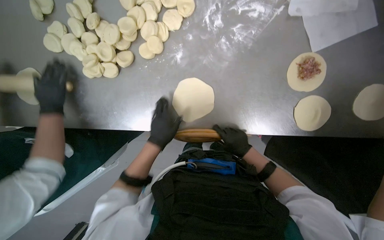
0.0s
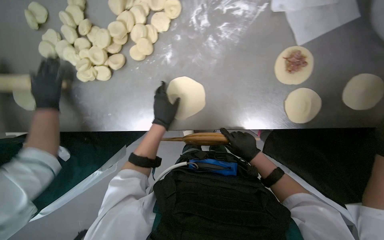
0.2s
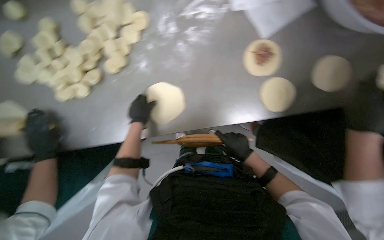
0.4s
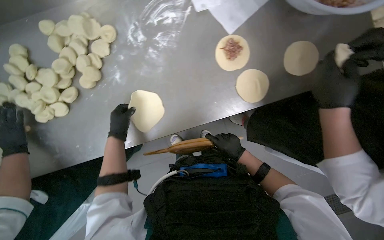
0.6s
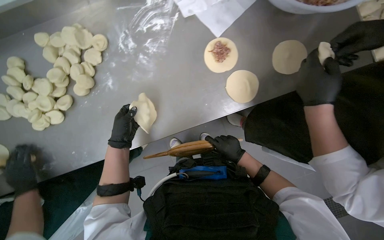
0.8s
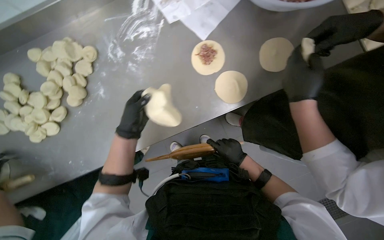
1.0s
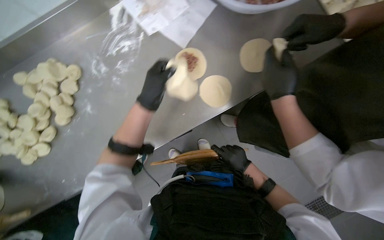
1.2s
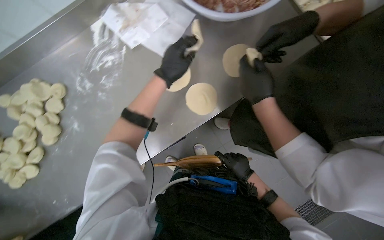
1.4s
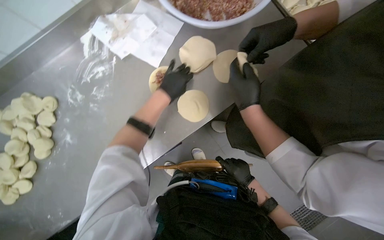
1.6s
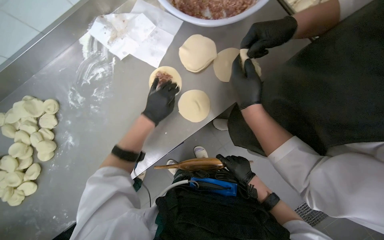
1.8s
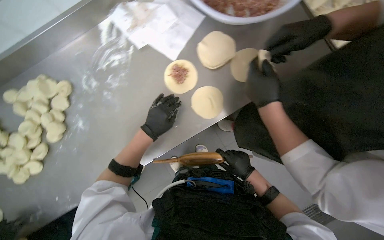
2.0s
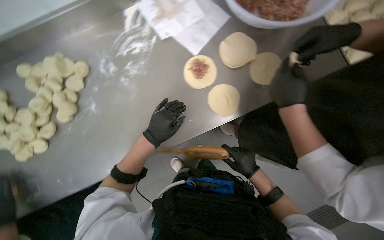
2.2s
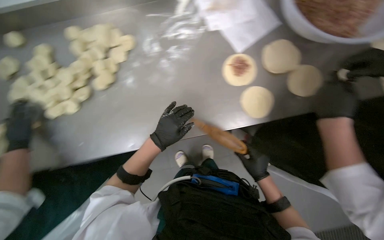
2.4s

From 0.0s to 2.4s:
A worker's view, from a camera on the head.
Job: preparing food.
The whole recording: Rolling dough circles. The worker uses a rolling pin to flatten small dough circles on the metal table.
From 0.0s to 1.2s: The scene turns approximately 30 degrees counterclockwise in the picture. The left hand shifts approximately 20 cm up the picture. Meanwhile the right hand shifts some 10 cm down the picture.

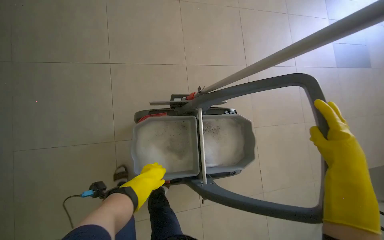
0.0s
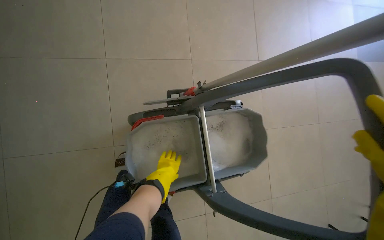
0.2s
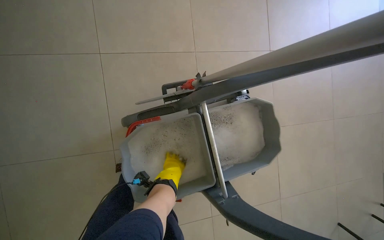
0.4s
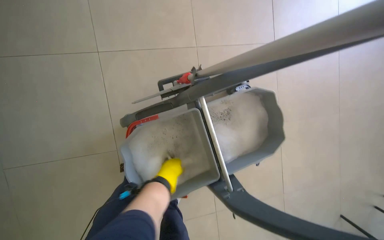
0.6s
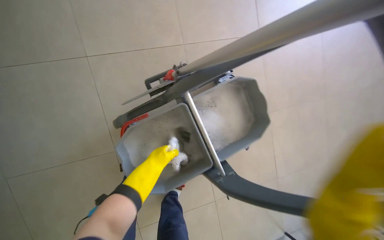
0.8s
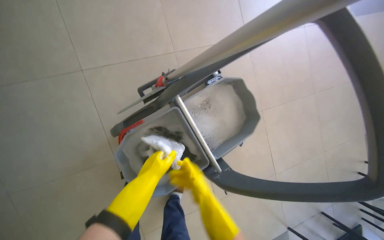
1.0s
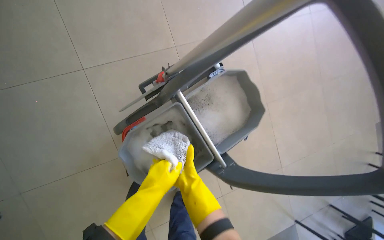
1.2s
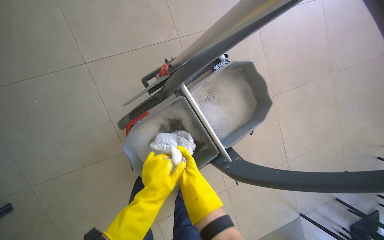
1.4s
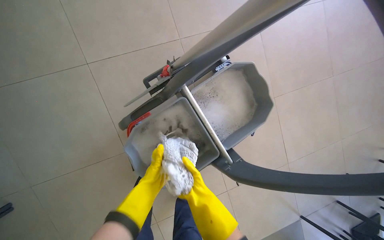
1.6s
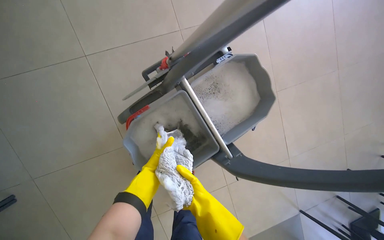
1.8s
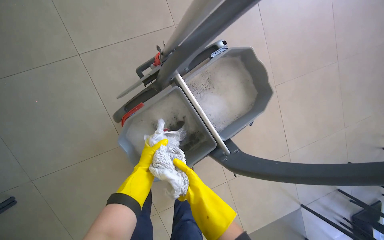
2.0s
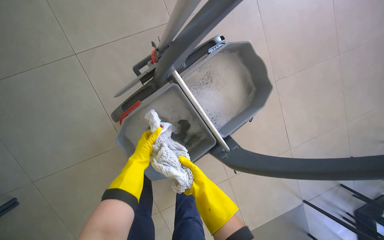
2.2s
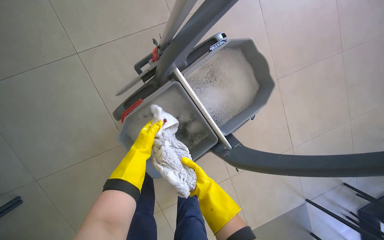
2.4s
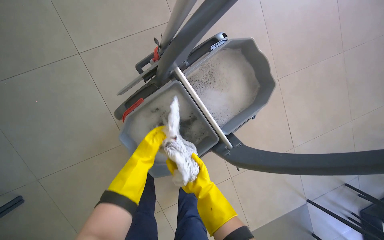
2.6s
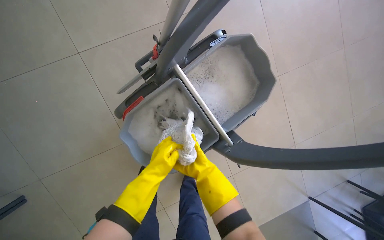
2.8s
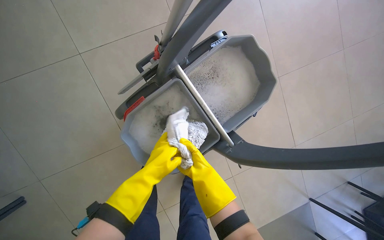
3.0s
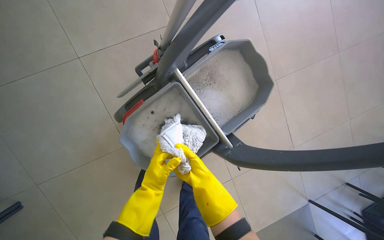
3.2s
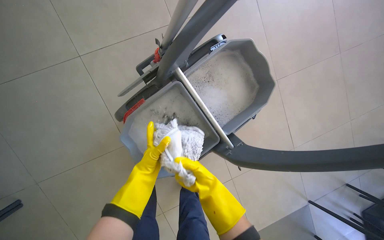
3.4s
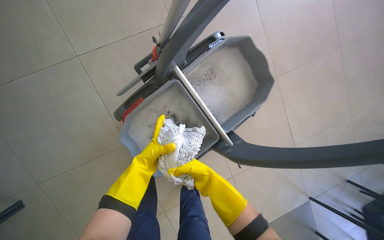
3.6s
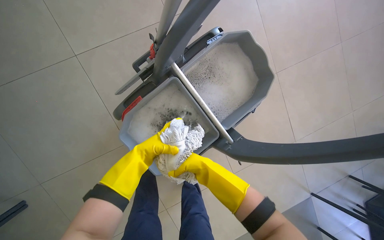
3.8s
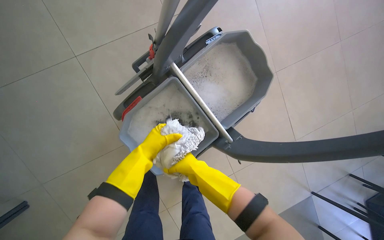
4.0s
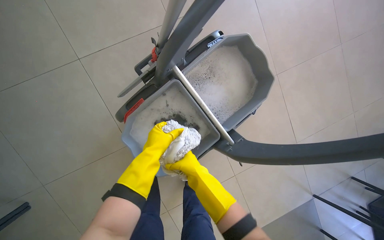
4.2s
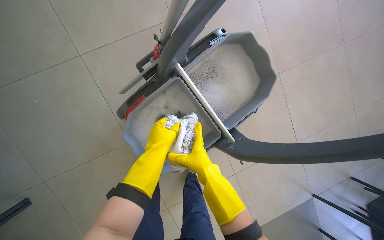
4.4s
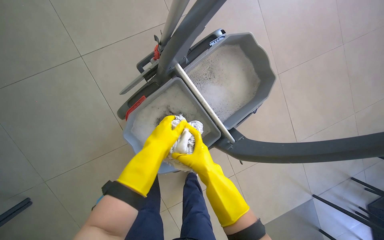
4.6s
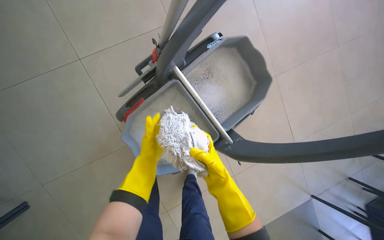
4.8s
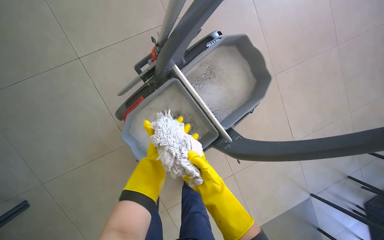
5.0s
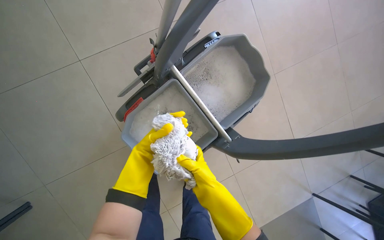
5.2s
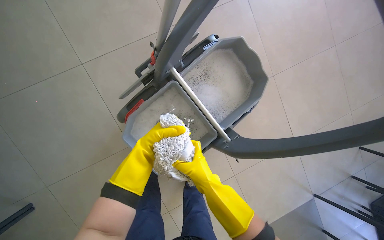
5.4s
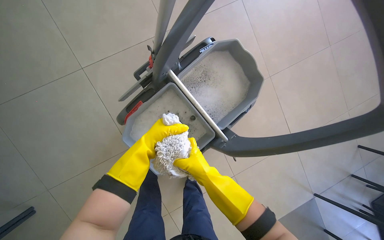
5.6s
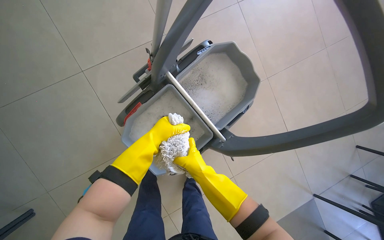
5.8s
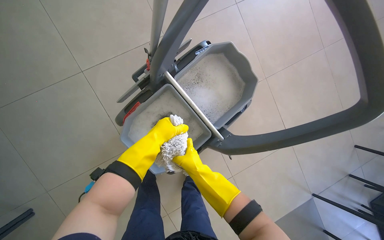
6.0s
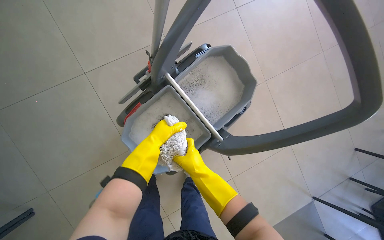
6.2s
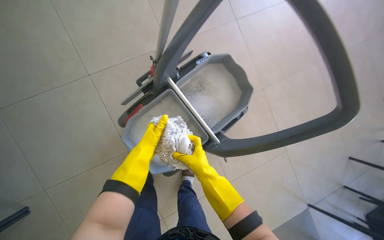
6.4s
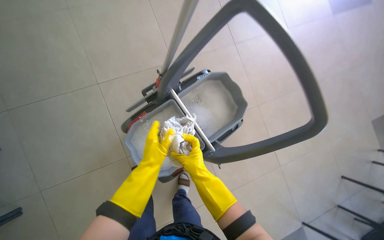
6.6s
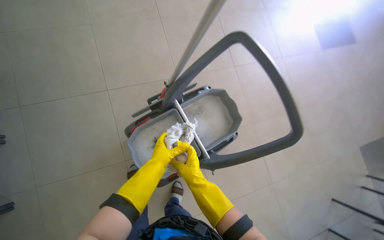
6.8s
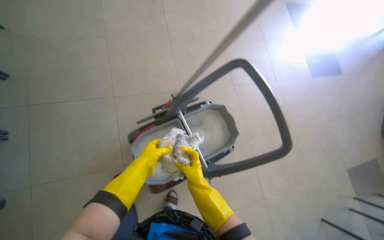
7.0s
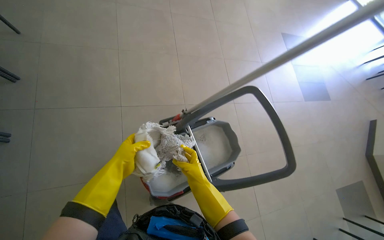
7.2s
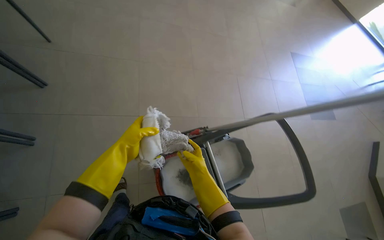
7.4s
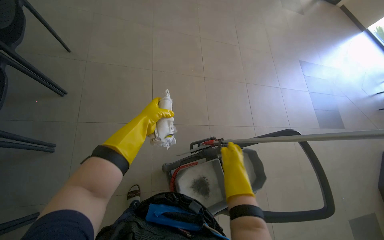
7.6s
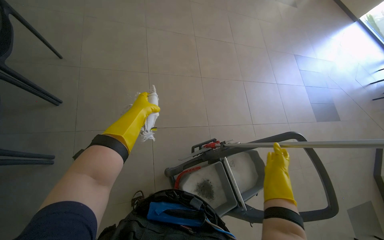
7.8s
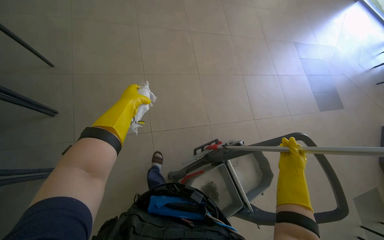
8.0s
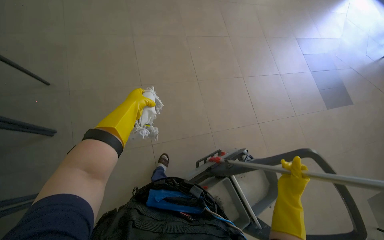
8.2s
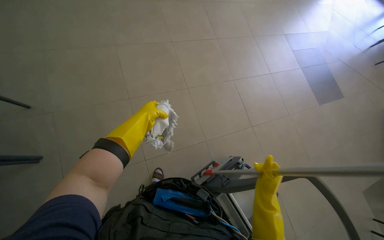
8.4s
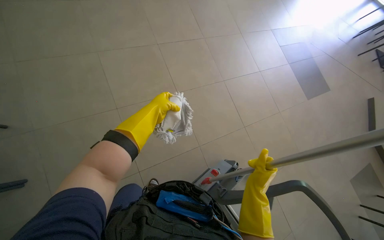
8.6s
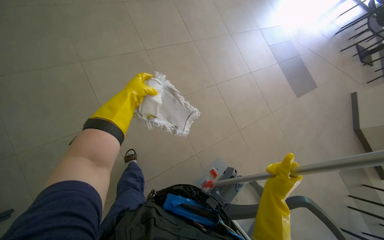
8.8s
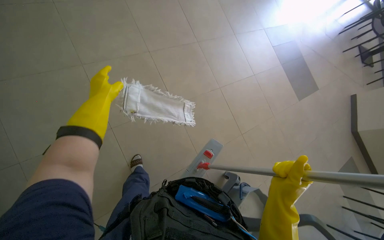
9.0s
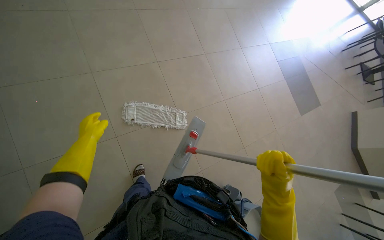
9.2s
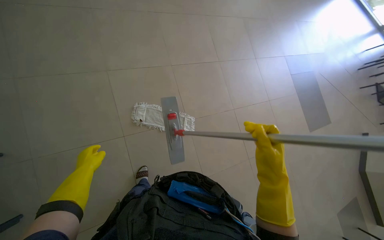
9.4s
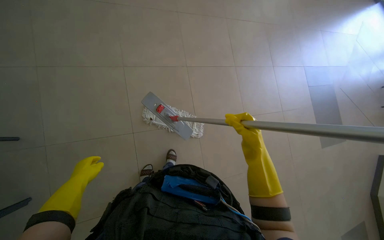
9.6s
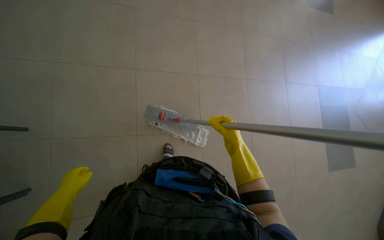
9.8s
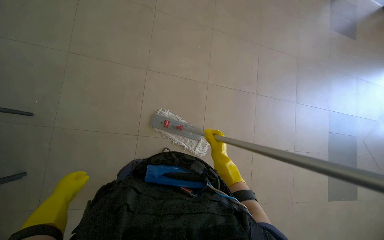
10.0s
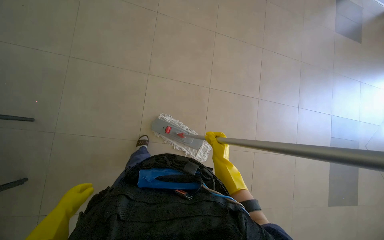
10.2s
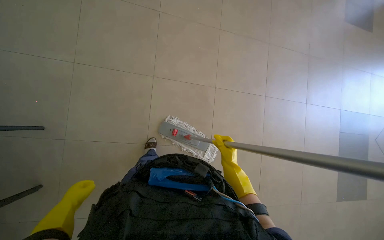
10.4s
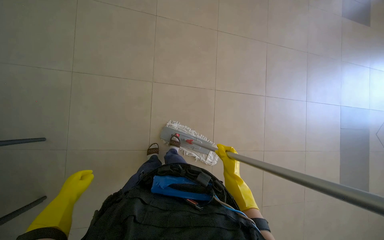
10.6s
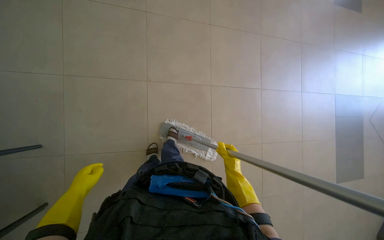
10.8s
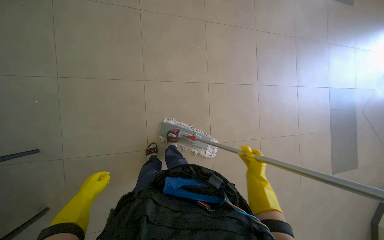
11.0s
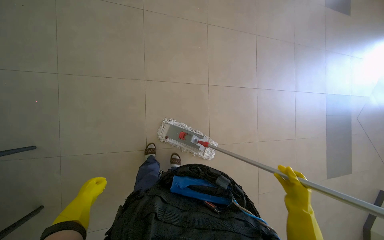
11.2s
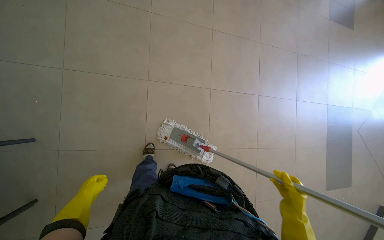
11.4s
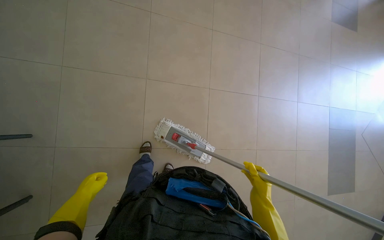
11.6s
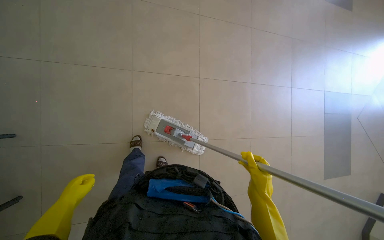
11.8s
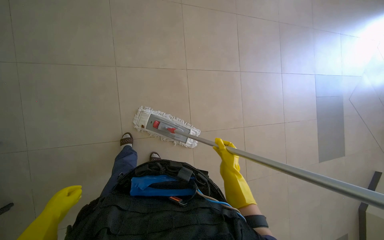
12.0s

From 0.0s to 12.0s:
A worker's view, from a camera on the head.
Job: mopping floor.
The whole recording: Mopping hallway floor. The worker mops the tiled floor in the hallway.
From 0.0s to 1.6s: The wearer looks about 20 degrees further downward. Everything in view rotates some 30 degrees counterclockwise.
From 4.4s to 6.0s: The left hand moves approximately 10 cm farther from the camera and comes back.
From 6.0s to 7.6s: The camera is carried some 50 cm. The wearer looks some 30 degrees further upward.
From 7.6s to 9.0s: The camera is carried about 60 cm.
From 9.0s to 10.4s: The left hand goes roughly 50 cm down the picture. Meanwhile the right hand goes roughly 25 cm farther from the camera.
From 10.4s to 12.0s: The right hand is displaced nearer to the camera by roughly 15 cm.

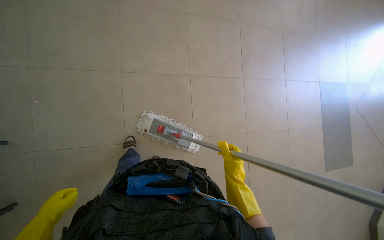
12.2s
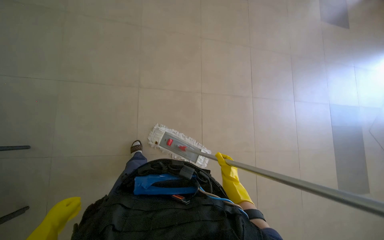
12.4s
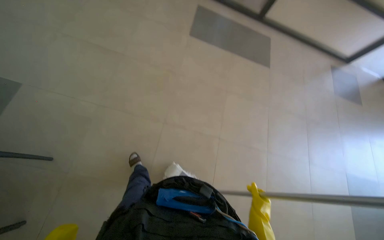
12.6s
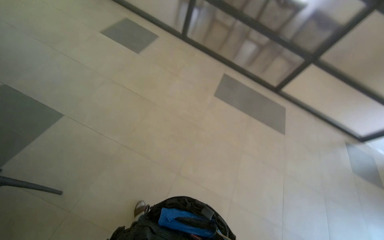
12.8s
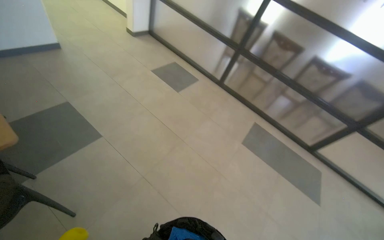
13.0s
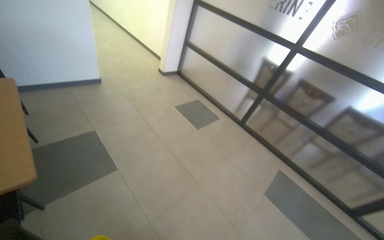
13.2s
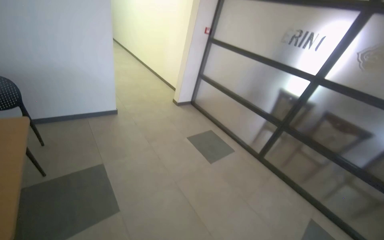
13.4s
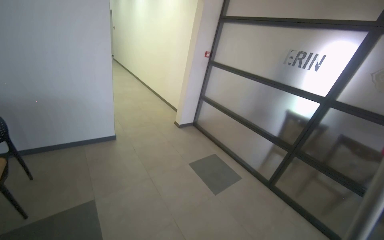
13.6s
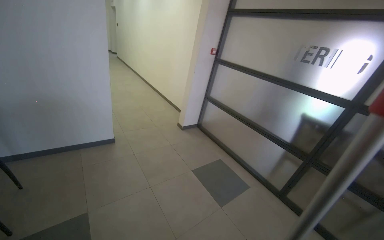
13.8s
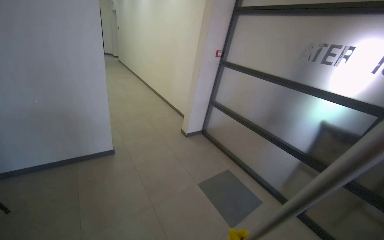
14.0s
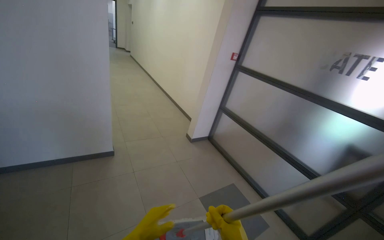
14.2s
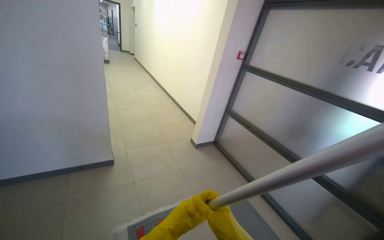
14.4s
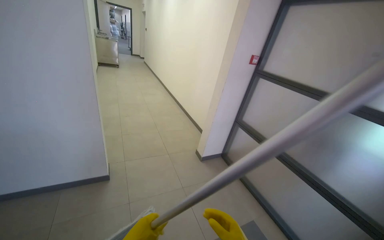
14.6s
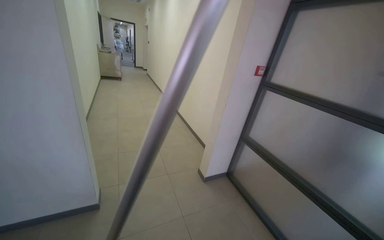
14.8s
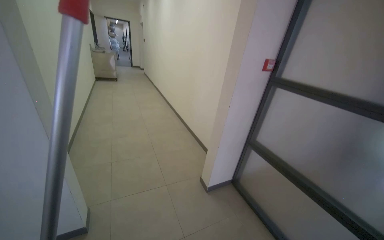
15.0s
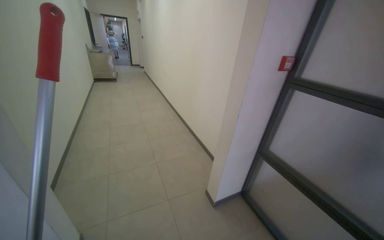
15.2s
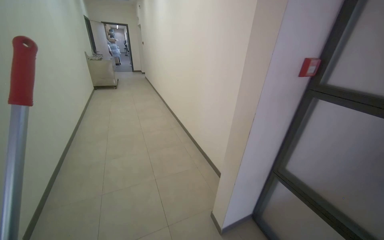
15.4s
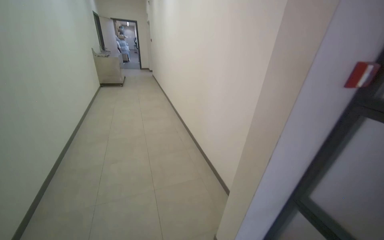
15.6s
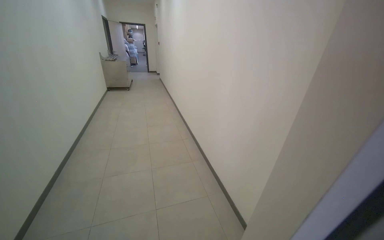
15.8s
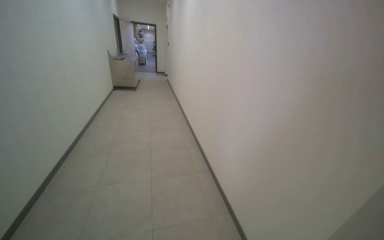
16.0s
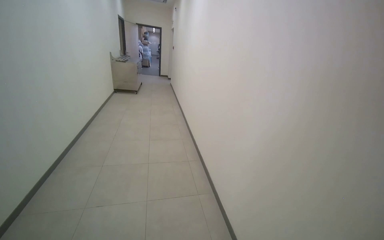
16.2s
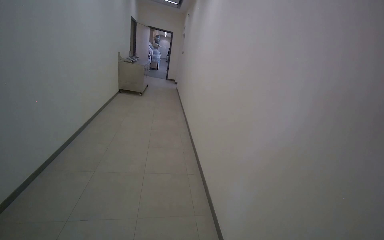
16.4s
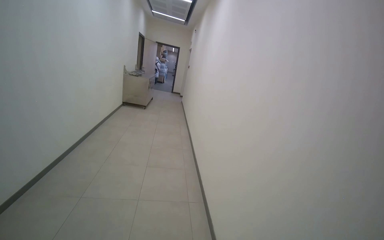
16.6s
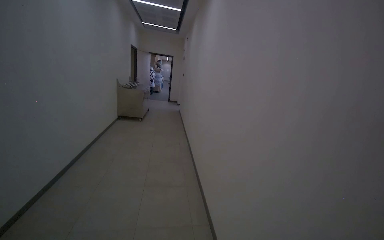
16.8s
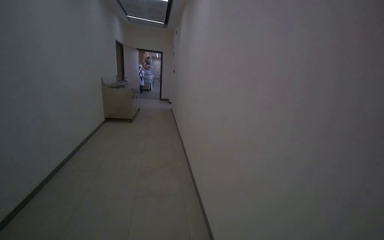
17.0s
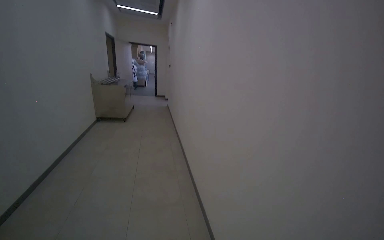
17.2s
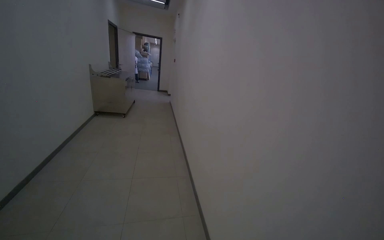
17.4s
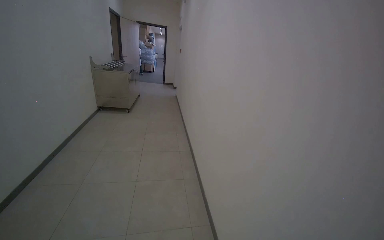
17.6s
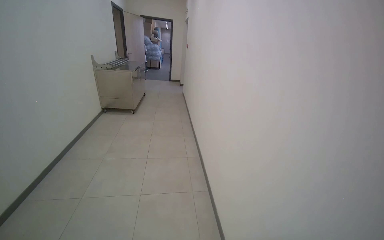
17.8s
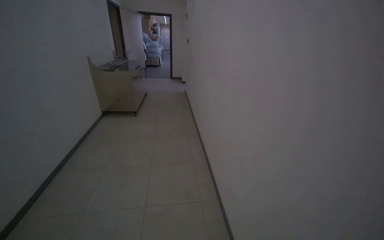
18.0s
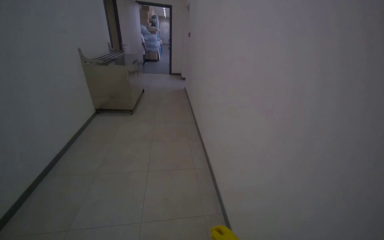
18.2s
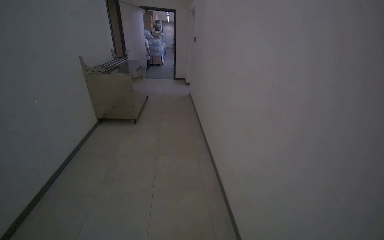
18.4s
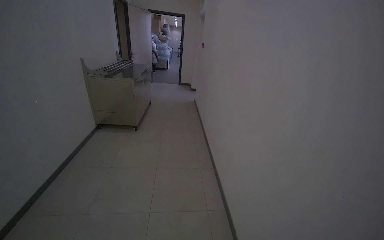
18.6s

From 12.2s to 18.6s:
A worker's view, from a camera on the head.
Job: mopping floor.
The whole recording: Mopping hallway floor. The worker mops the tiled floor in the hallway.
From 13.8s to 15.4s: The camera is carried about 1.5 m.
From 15.4s to 17.0s: The camera travels about 1.5 m.
